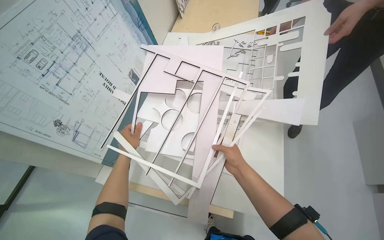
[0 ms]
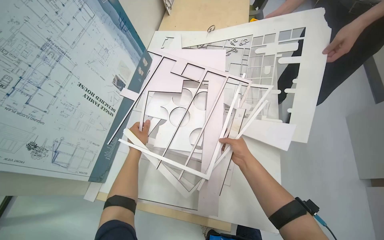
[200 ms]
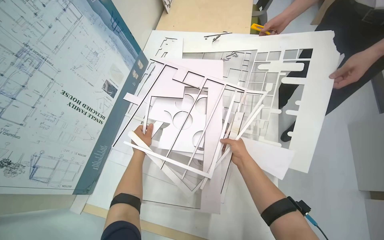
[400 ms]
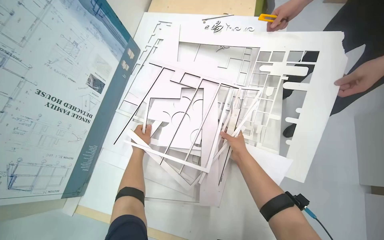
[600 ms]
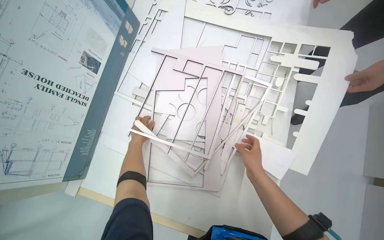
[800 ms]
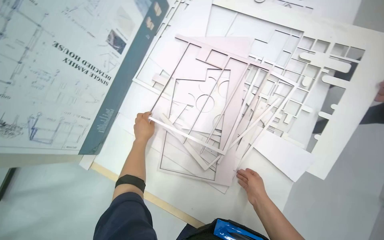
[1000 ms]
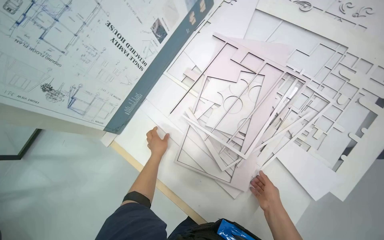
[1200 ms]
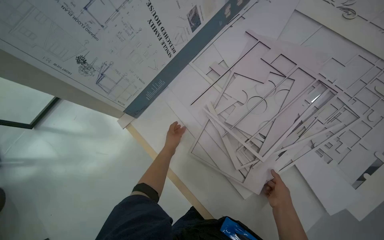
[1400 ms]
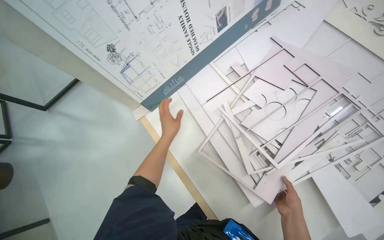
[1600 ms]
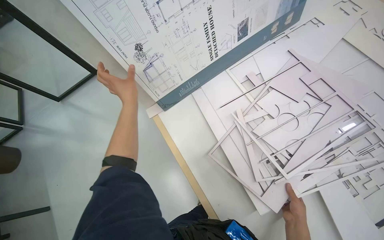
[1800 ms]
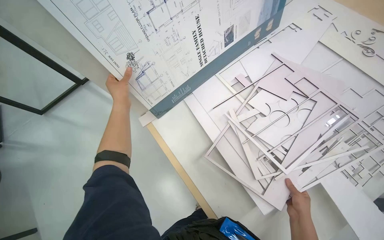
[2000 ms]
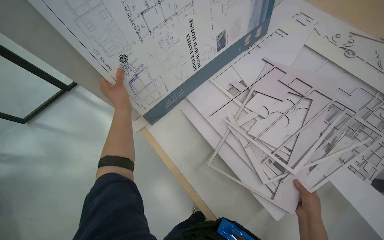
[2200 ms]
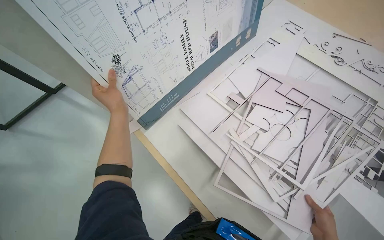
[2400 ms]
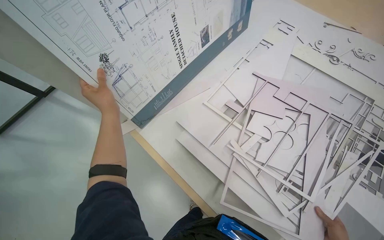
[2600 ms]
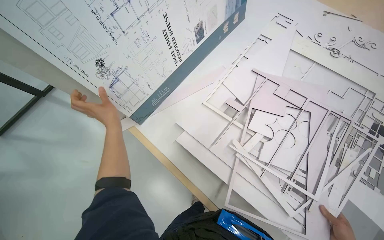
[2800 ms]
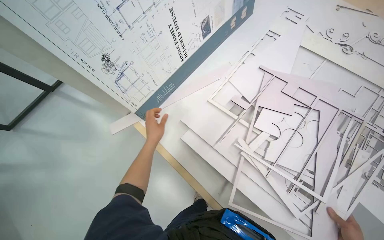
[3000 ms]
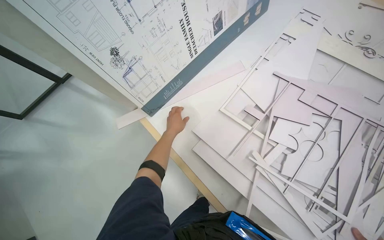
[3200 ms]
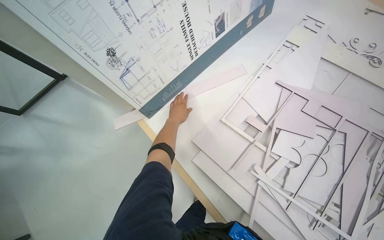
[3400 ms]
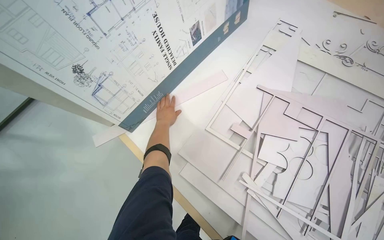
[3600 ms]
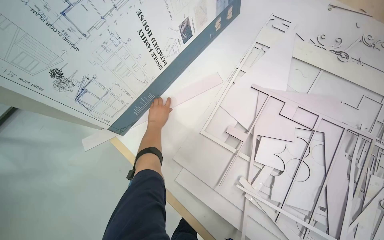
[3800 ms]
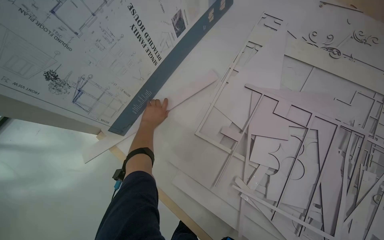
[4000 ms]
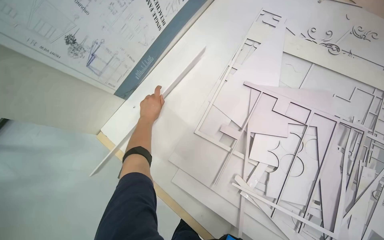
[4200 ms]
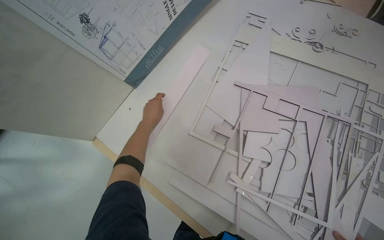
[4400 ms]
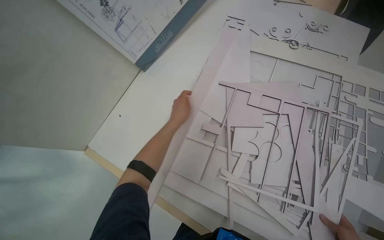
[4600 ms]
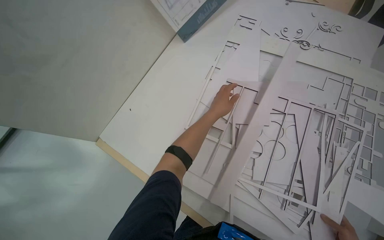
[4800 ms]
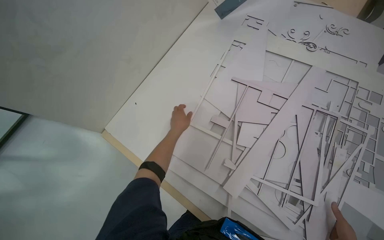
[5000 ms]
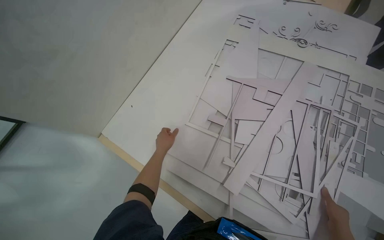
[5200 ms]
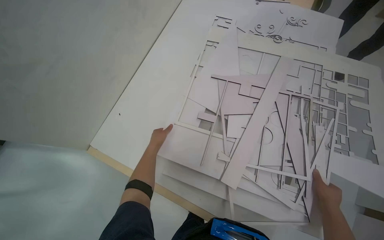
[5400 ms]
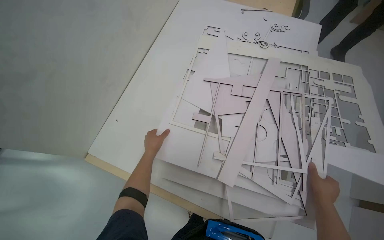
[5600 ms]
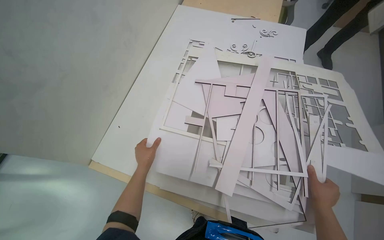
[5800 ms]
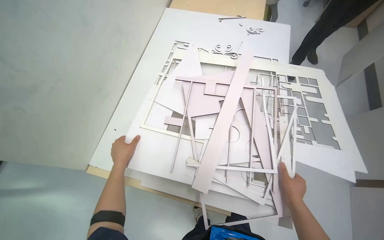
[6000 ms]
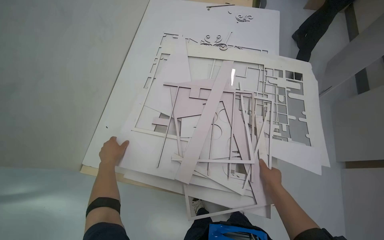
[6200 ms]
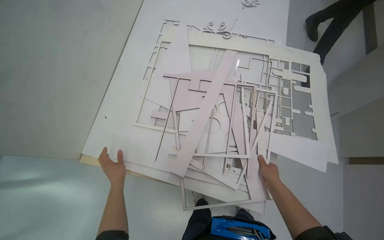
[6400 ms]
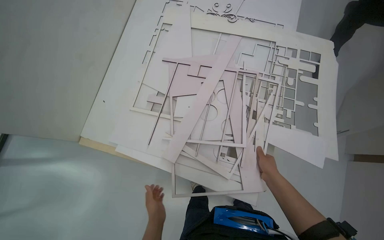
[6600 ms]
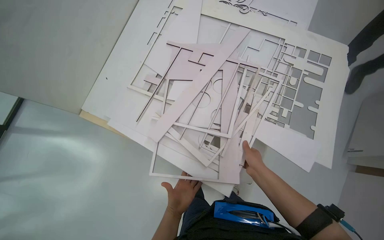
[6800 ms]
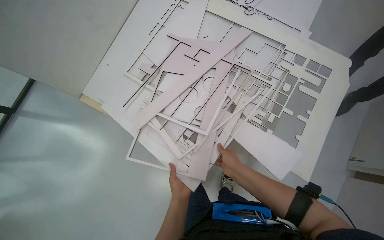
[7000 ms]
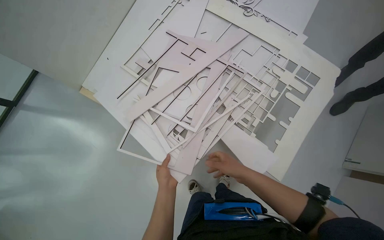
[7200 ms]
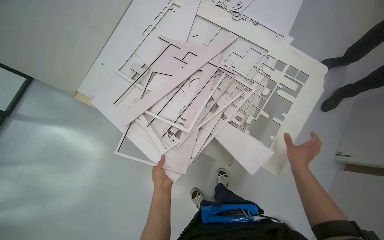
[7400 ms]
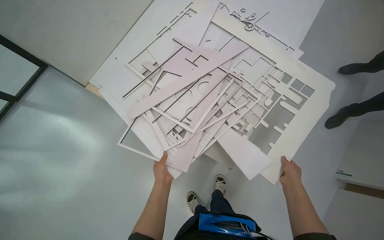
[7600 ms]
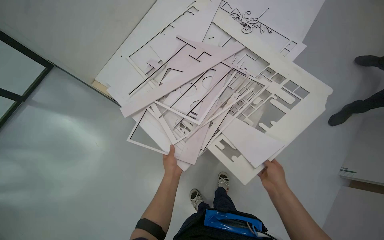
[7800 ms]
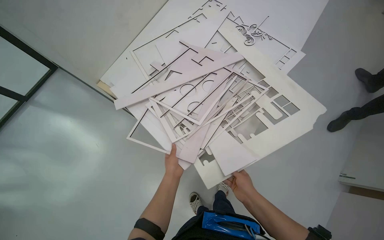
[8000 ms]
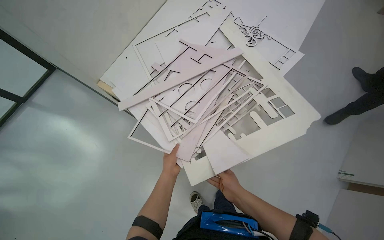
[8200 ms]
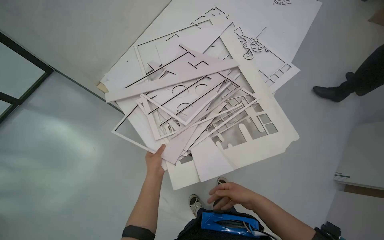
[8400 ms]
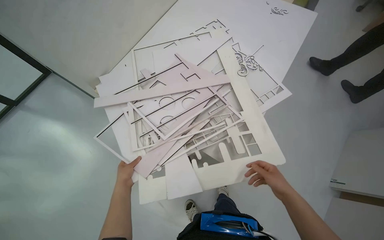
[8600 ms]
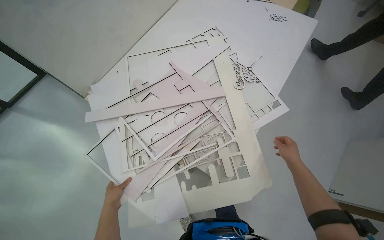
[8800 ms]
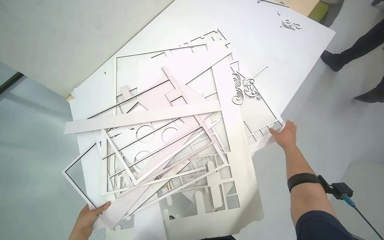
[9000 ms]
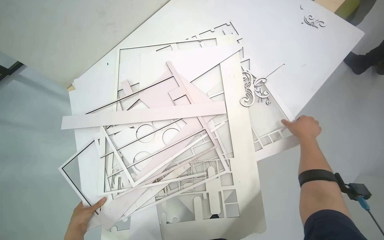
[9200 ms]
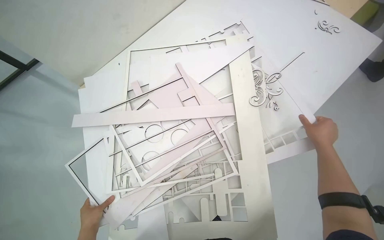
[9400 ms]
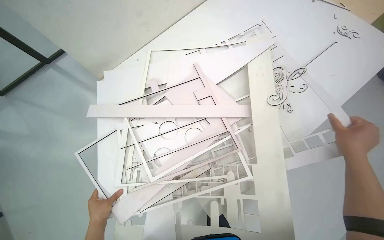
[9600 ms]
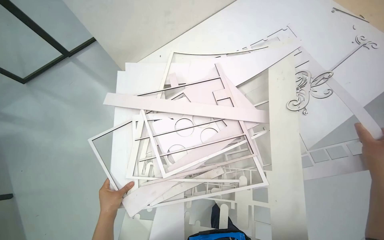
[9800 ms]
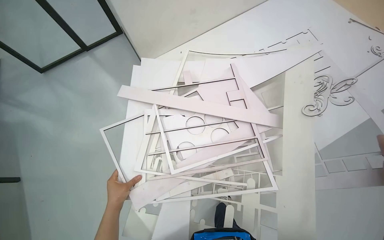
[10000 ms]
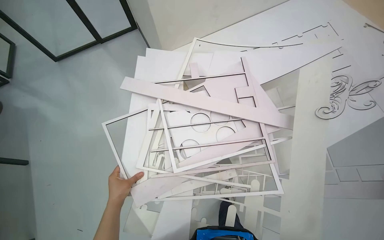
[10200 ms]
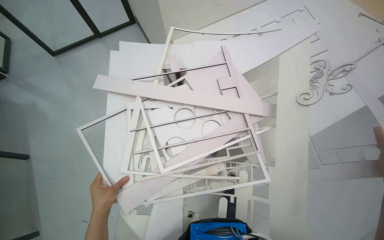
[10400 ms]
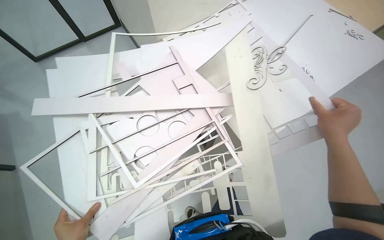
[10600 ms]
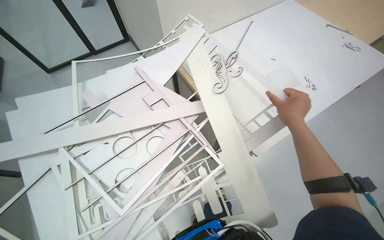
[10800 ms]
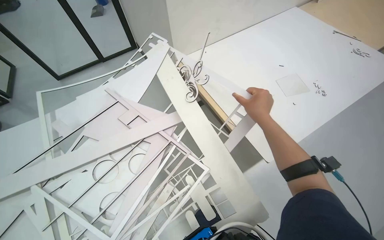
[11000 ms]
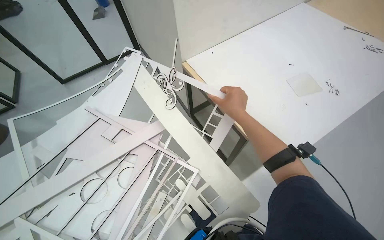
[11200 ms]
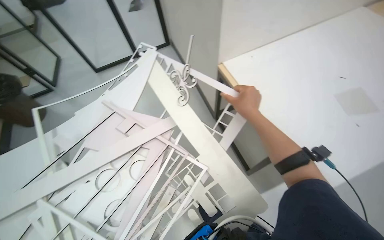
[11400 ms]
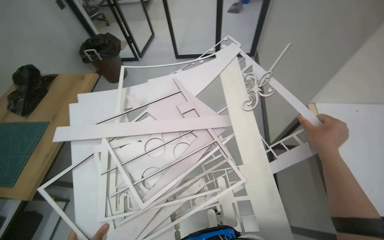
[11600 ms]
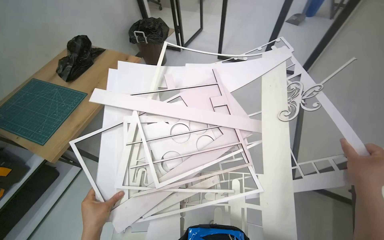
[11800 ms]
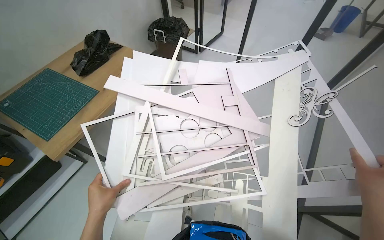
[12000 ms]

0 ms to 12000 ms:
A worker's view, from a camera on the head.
Job: organizing items.
The whole recording: Sorting paper cutouts on desk. The worker sorts and arranges various paper cutouts on a desk, then gathers them into a stack.
0 ms to 1600 ms: The wearer looks approximately 15 degrees further downward. Everything in view rotates some 35 degrees clockwise.
1600 ms to 3000 ms: The left hand moves roughly 20 cm to the left and comes back.
3000 ms to 4400 ms: The left hand heads up the picture, covering approximately 20 cm.
4400 ms to 6000 ms: The wearer looks roughly 15 degrees further to the right.
6000 ms to 7600 ms: The head travels to the right, roughly 40 cm. The wearer's head swings roughly 30 degrees to the left. The view tips downward by about 15 degrees.
7600 ms to 9000 ms: The right hand is displaced up the picture by roughly 50 cm, and reaches some 25 cm to the left, then returns.

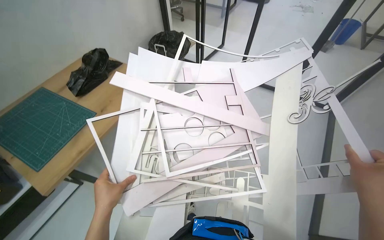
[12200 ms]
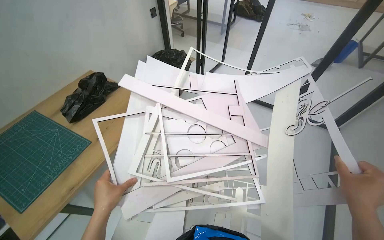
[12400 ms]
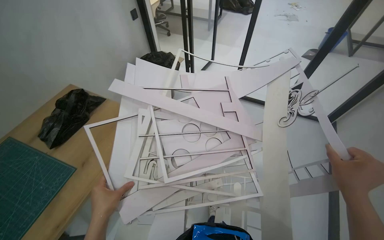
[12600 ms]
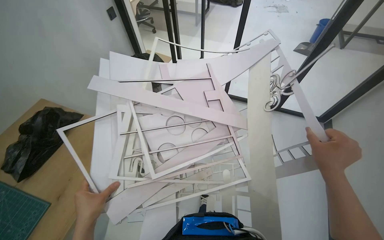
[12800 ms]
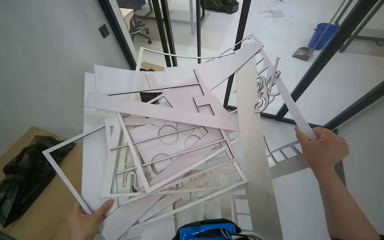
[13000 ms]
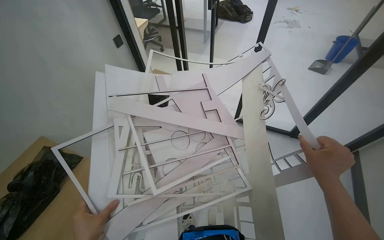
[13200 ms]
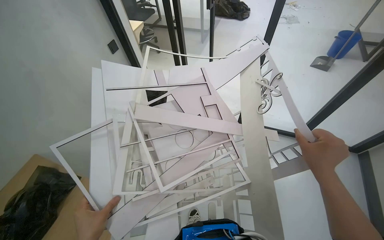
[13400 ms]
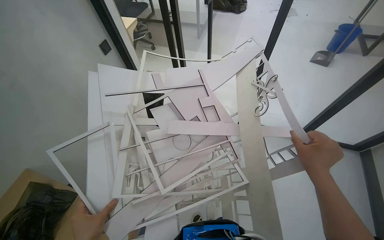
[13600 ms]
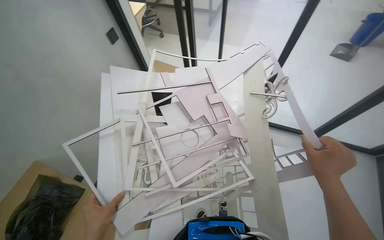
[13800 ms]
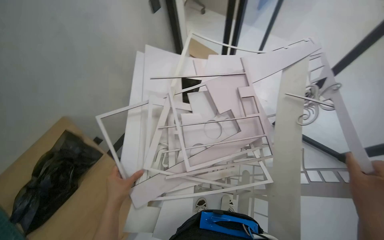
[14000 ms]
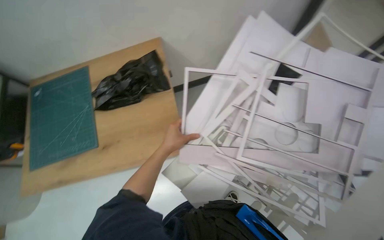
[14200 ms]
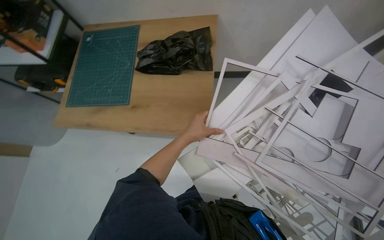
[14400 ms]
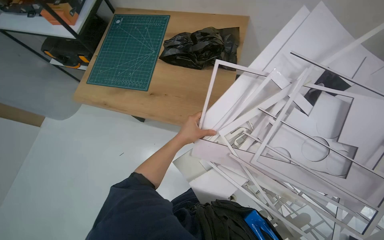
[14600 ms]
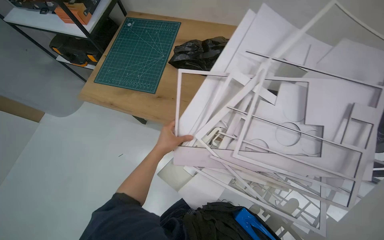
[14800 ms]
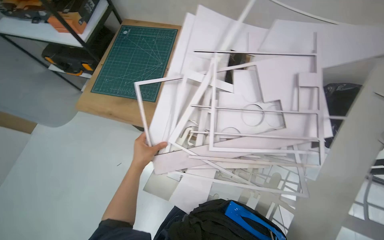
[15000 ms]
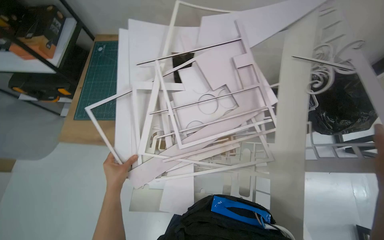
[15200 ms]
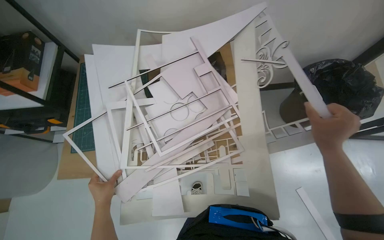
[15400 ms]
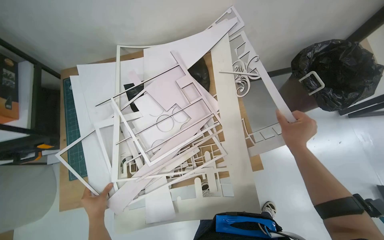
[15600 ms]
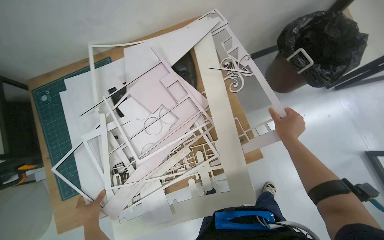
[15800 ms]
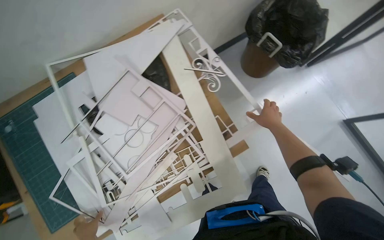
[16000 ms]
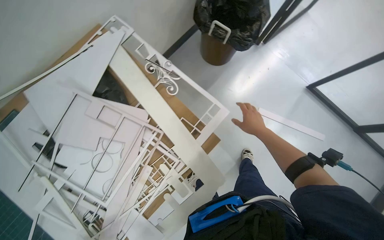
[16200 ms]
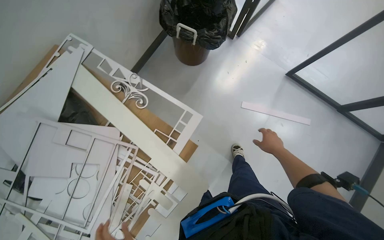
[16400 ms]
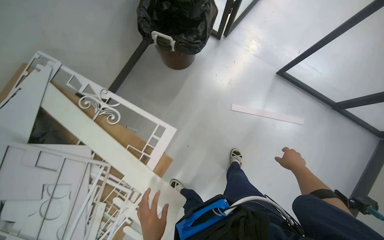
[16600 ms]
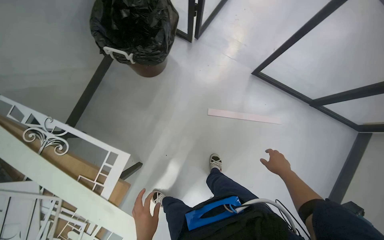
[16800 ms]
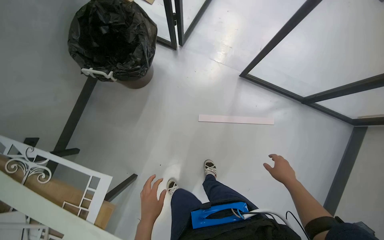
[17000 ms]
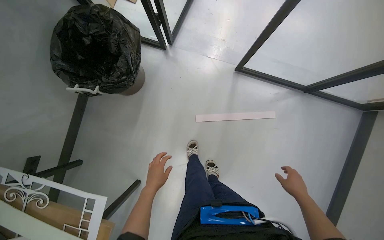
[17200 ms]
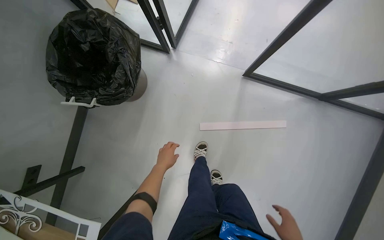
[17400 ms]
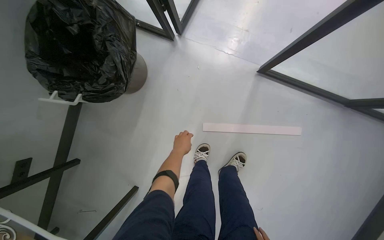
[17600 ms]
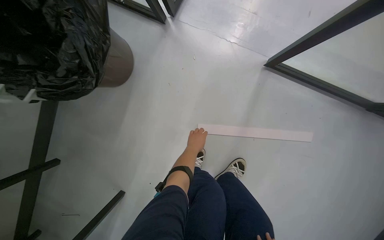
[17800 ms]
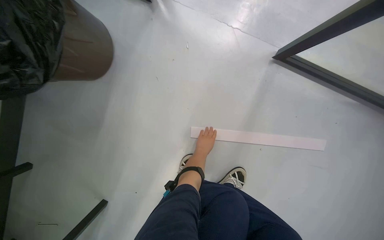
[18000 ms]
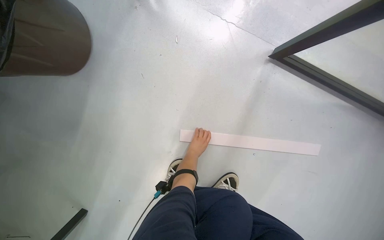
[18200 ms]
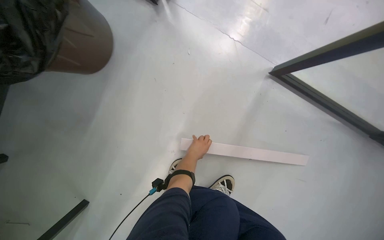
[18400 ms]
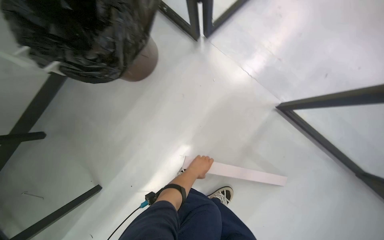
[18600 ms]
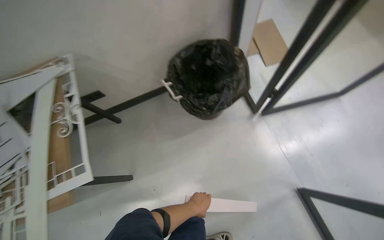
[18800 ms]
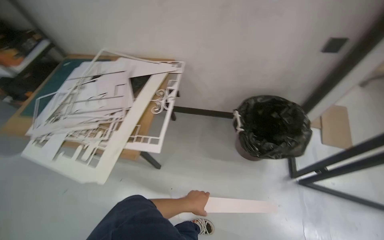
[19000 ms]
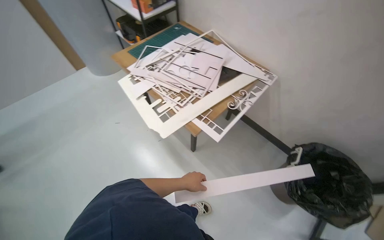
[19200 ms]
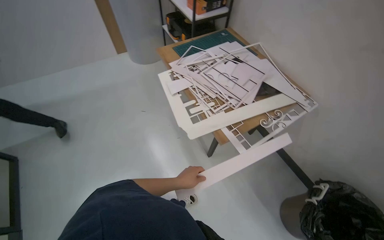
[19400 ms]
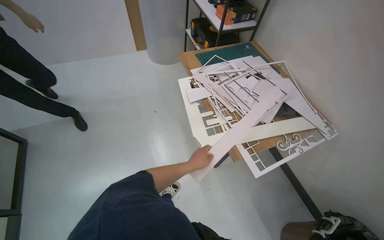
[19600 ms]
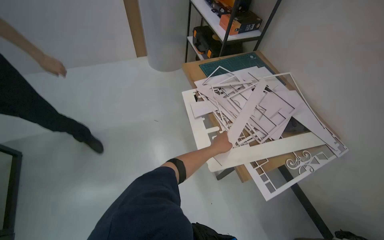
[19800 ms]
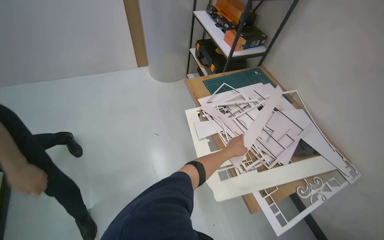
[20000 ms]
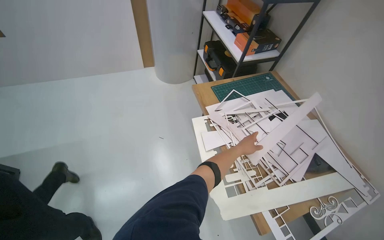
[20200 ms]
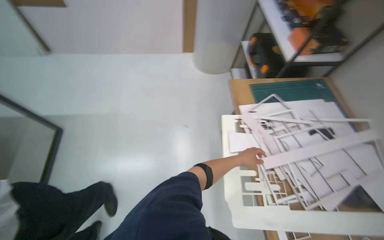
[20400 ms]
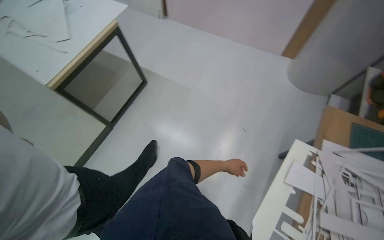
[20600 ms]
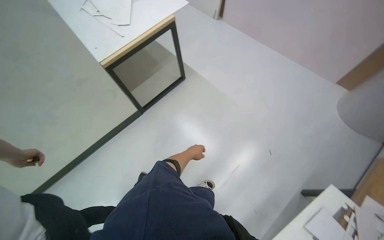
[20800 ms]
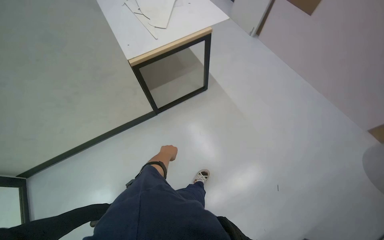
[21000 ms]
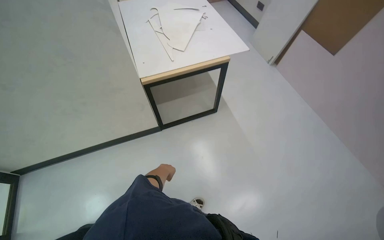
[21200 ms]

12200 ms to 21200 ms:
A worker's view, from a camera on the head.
Job: organizing items.
The whole recording: Sorting paper cutouts on desk. The worker sorts and arranges various paper cutouts on a desk, then gathers them into a stack.
13800 ms to 15200 ms: The head rotates approximately 20 degrees to the left.
15200 ms to 16600 ms: The camera is carried roughly 60 cm. The head turns to the right by some 60 degrees.
16600 ms to 18200 ms: The camera is carried about 1 m. The view tilts roughly 20 degrees downward.
18200 ms to 19800 ms: The camera travels about 1 m. The wearer's head swings about 135 degrees to the left. The wearer looks approximately 25 degrees further upward.
19800 ms to 21200 ms: The camera travels roughly 50 cm. The wearer's head swings about 90 degrees to the left.
